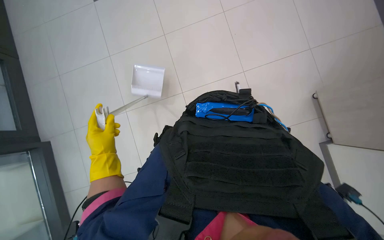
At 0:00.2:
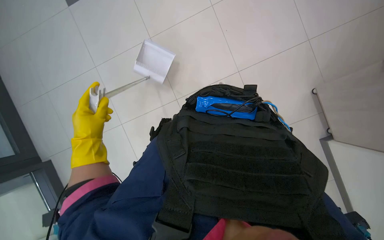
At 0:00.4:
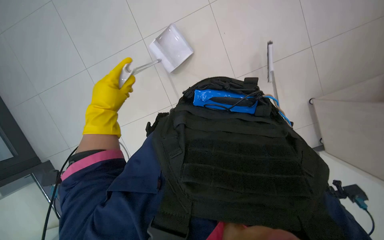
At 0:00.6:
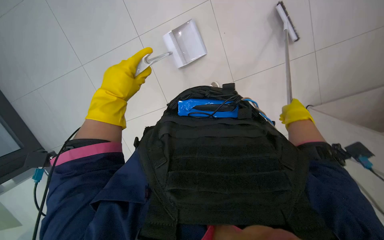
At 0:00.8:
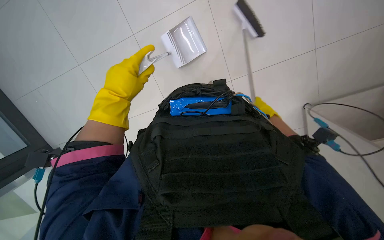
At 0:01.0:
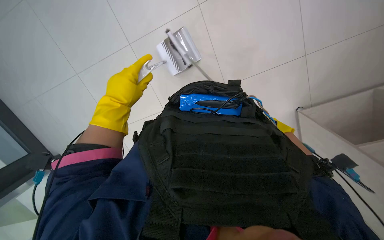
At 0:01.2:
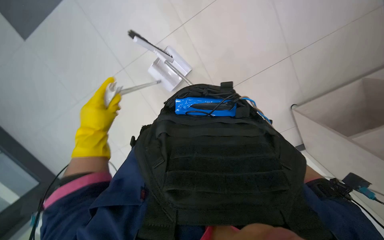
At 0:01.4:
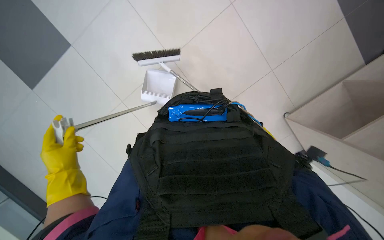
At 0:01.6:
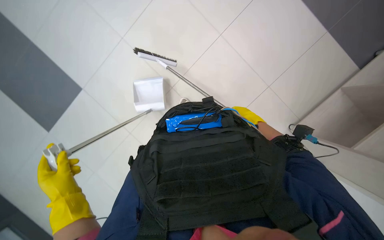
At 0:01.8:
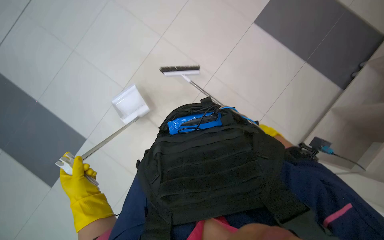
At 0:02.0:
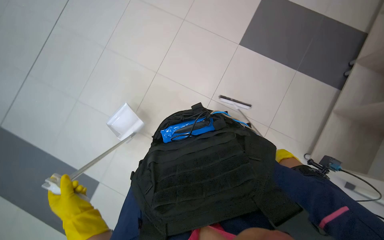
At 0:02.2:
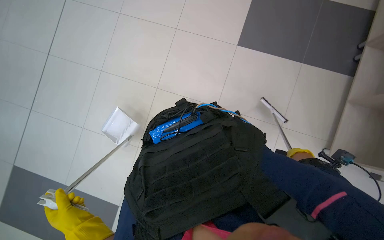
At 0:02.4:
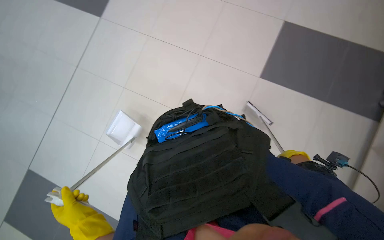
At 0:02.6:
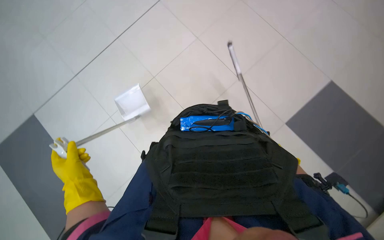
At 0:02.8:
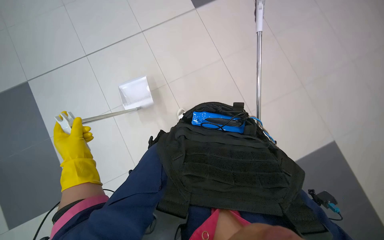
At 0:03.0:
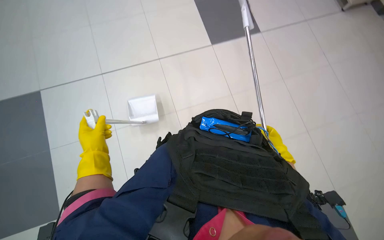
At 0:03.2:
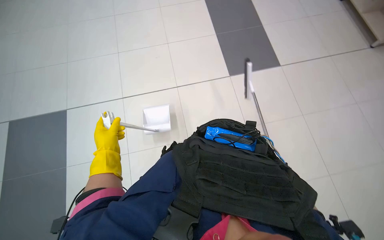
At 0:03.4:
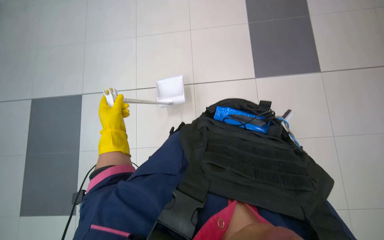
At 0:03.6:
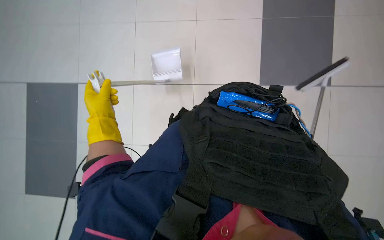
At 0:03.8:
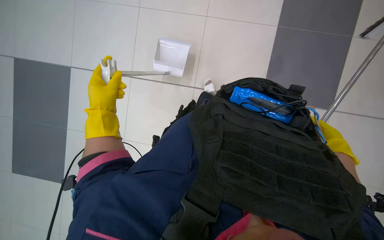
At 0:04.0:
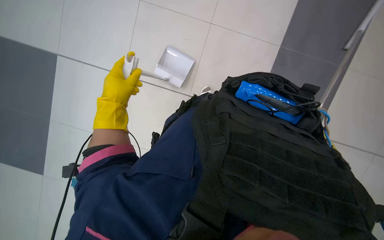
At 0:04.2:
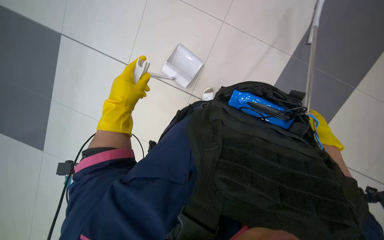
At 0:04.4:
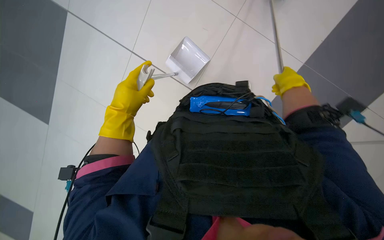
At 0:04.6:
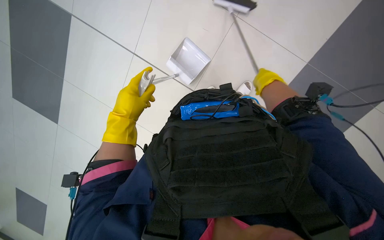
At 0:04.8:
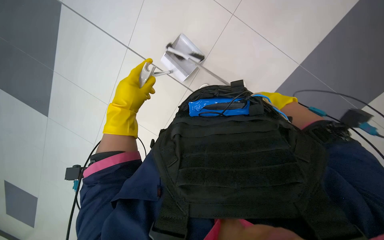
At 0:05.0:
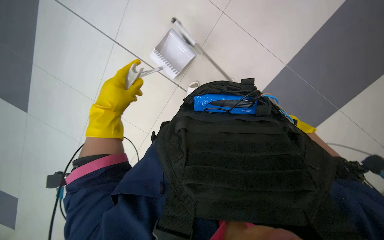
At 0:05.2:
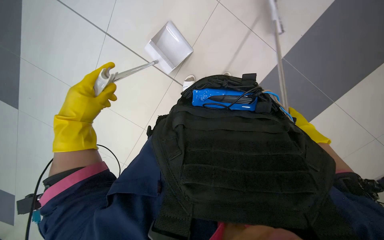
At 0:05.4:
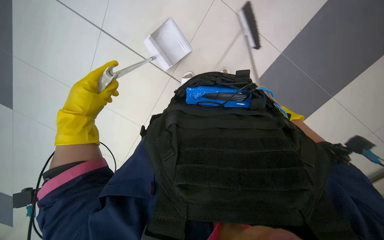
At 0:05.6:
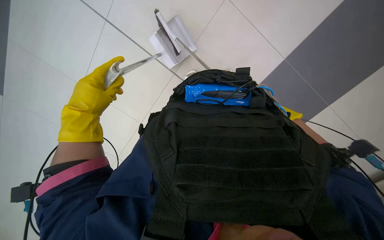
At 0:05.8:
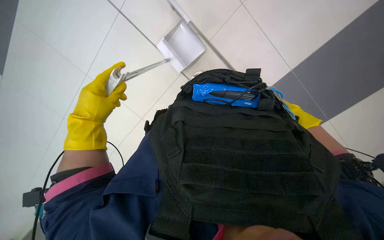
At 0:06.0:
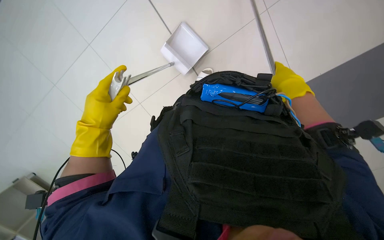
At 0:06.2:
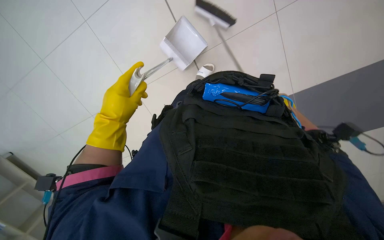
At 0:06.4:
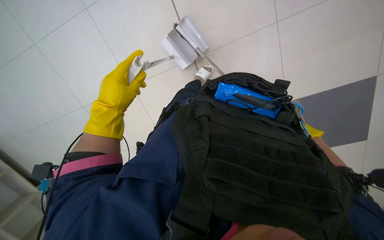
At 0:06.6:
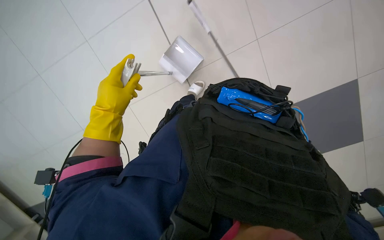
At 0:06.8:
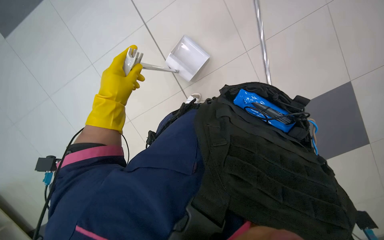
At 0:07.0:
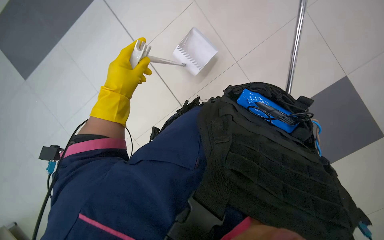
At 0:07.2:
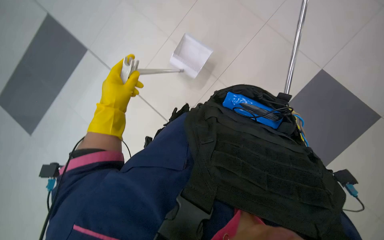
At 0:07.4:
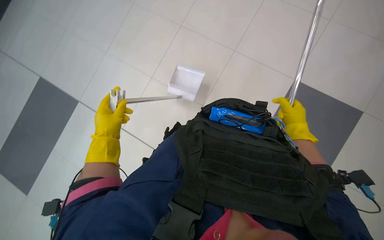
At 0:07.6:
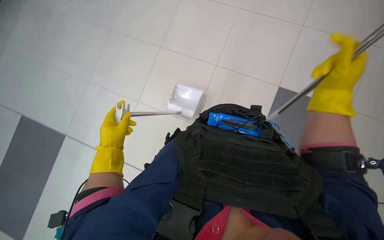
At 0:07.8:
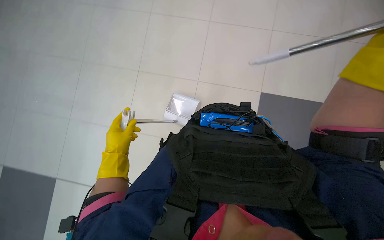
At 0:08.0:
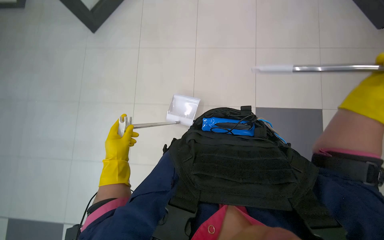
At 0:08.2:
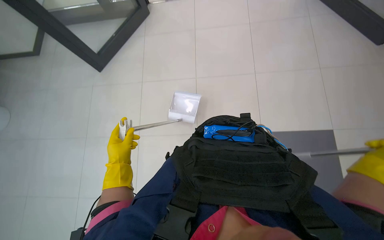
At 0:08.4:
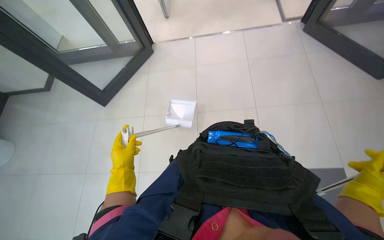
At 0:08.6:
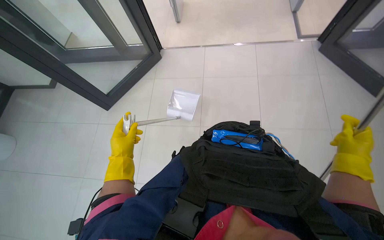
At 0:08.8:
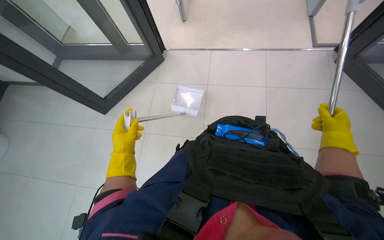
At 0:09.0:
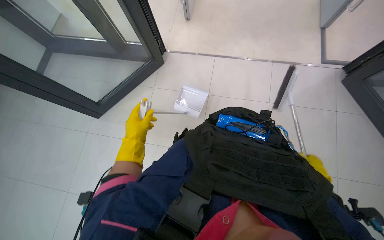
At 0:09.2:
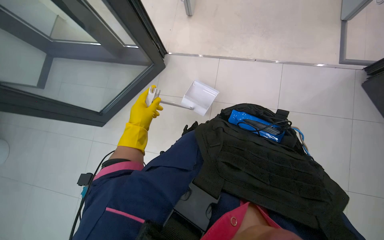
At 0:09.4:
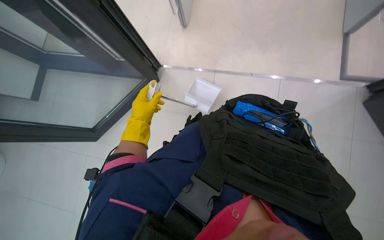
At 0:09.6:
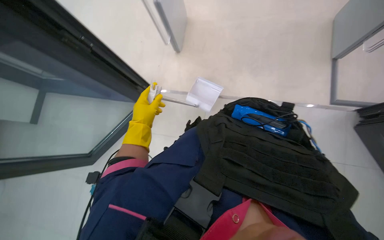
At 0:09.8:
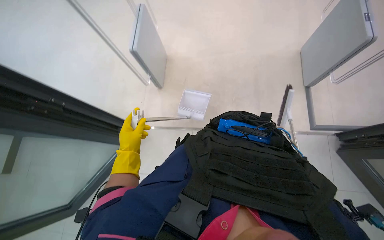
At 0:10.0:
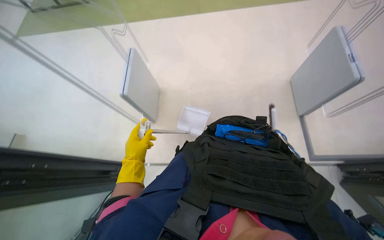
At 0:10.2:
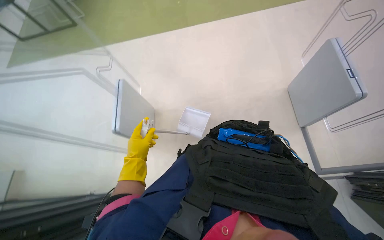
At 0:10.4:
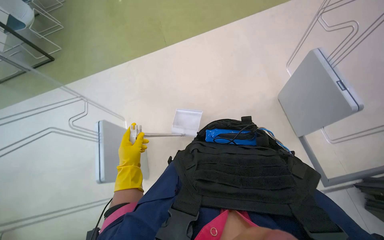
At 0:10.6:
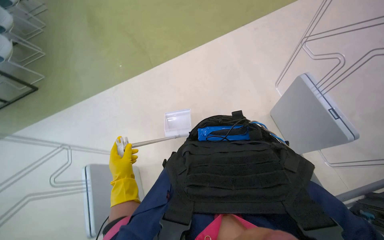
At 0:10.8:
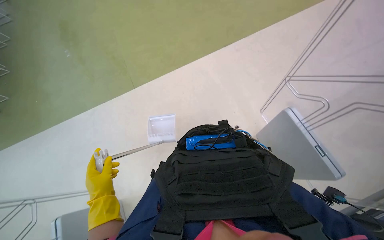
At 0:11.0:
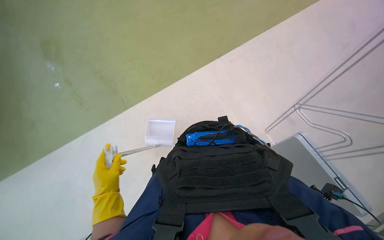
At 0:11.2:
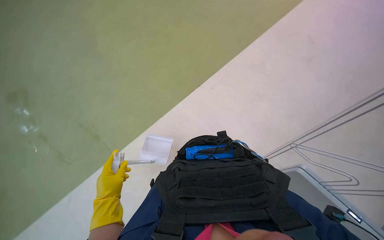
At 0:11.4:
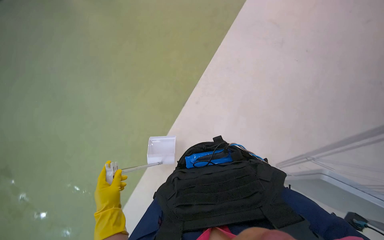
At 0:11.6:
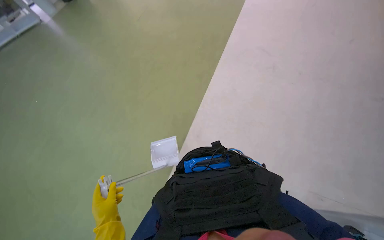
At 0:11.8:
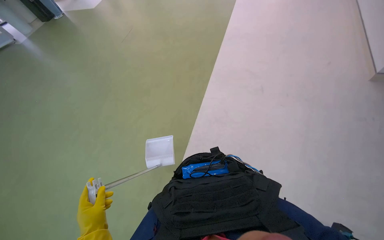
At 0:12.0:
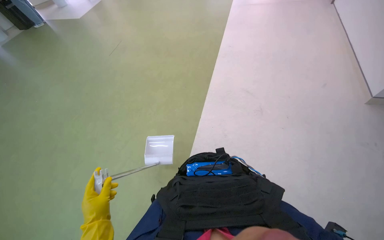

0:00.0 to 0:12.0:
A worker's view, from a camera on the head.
Job: sweeping floor.
The whole recording: Sweeping office floor. The worker sweeps the office floor with a broom and dustpan.
0:00.0 to 0:01.6: The right hand goes some 10 cm up the picture.
0:06.0 to 0:07.6: The view tips upward by roughly 15 degrees.
0:09.0 to 0:10.4: The view tips upward by approximately 25 degrees.
0:10.4 to 0:12.0: The camera pitches upward, by about 20 degrees. The left hand moves nearer to the camera, approximately 10 cm.

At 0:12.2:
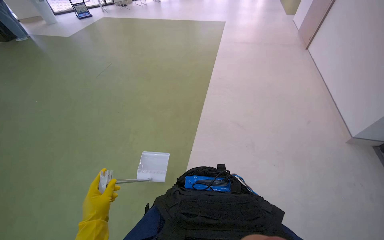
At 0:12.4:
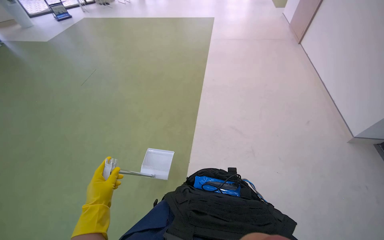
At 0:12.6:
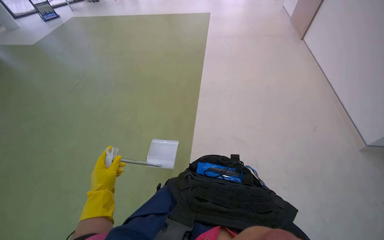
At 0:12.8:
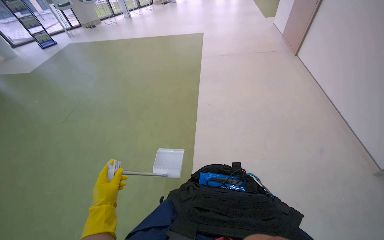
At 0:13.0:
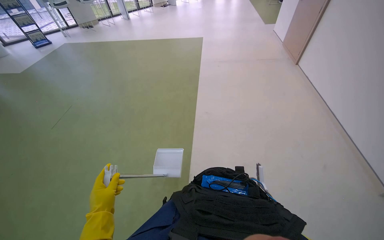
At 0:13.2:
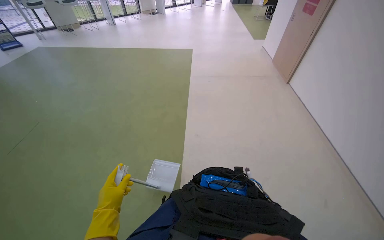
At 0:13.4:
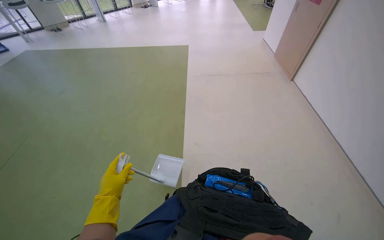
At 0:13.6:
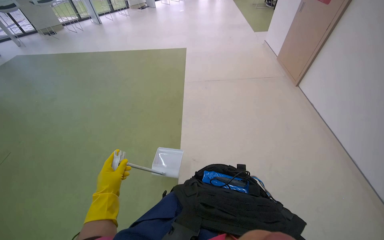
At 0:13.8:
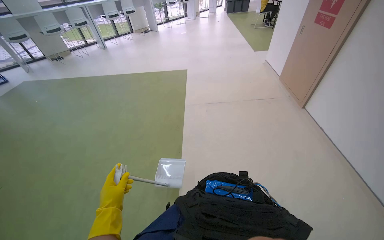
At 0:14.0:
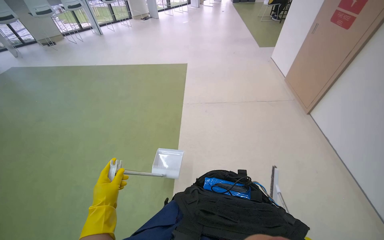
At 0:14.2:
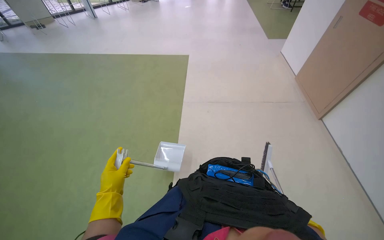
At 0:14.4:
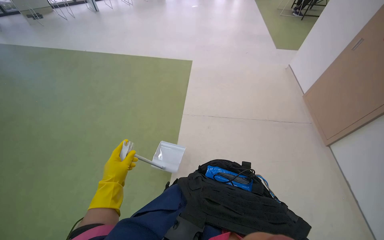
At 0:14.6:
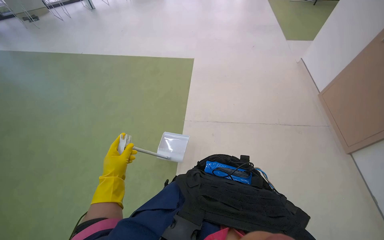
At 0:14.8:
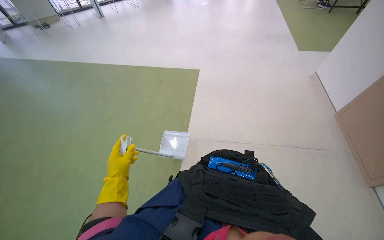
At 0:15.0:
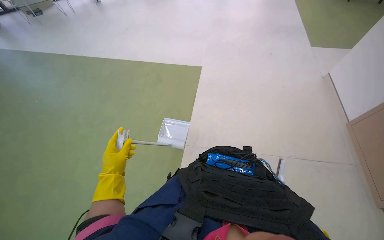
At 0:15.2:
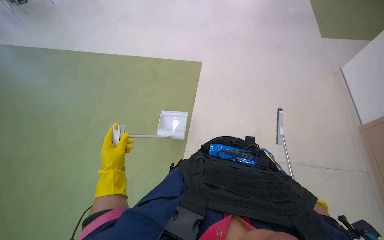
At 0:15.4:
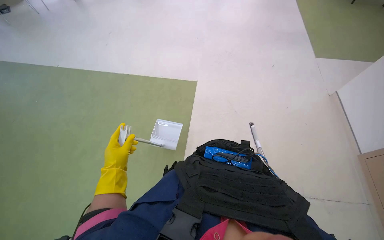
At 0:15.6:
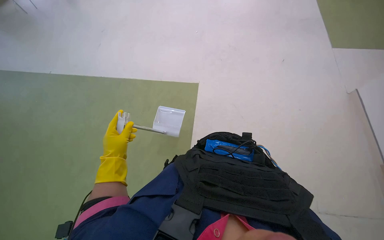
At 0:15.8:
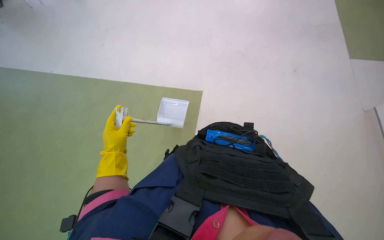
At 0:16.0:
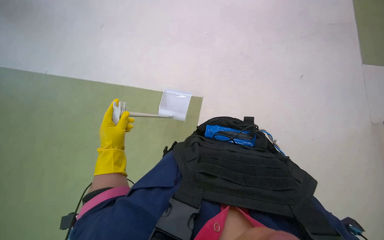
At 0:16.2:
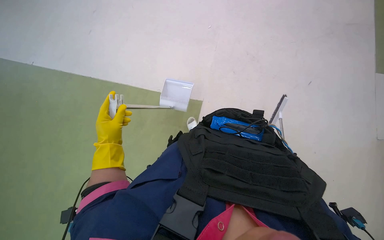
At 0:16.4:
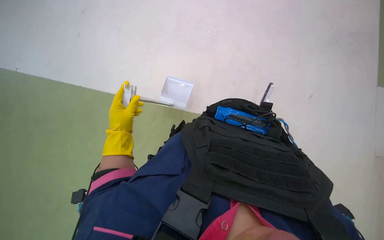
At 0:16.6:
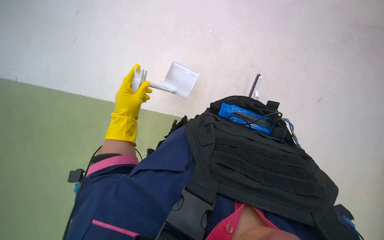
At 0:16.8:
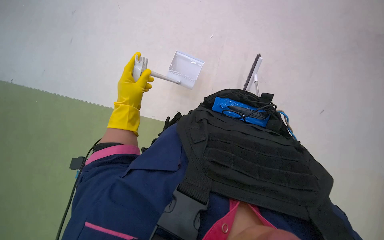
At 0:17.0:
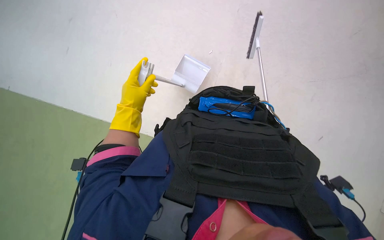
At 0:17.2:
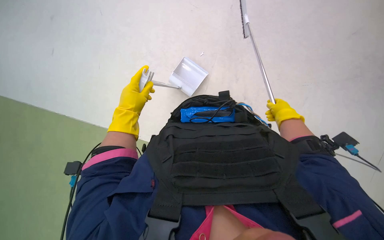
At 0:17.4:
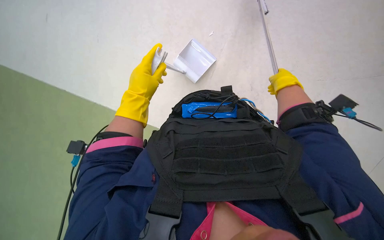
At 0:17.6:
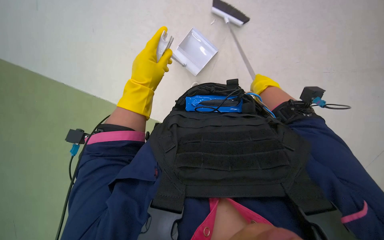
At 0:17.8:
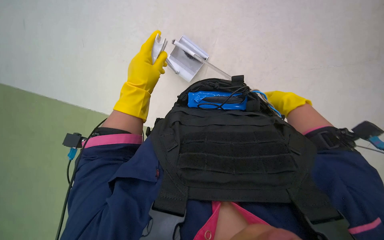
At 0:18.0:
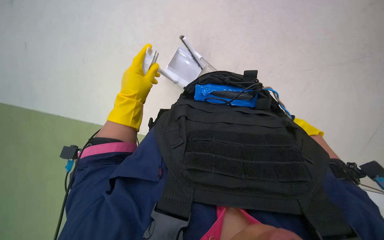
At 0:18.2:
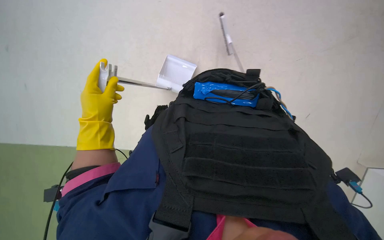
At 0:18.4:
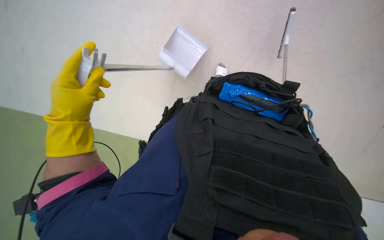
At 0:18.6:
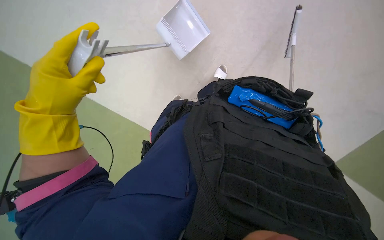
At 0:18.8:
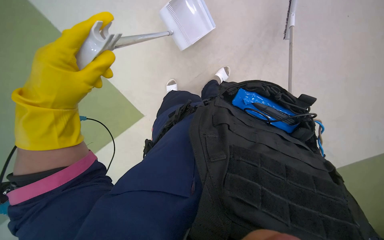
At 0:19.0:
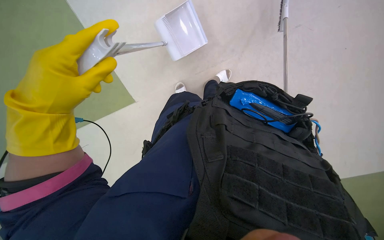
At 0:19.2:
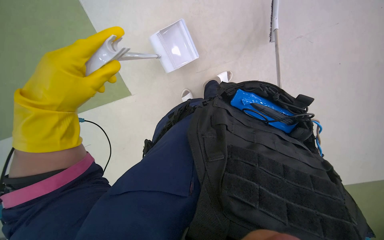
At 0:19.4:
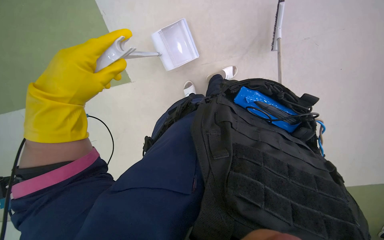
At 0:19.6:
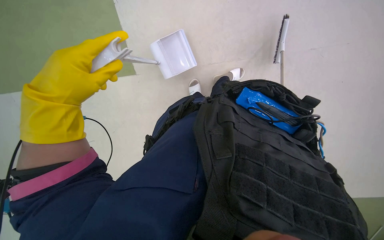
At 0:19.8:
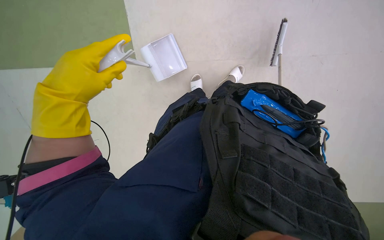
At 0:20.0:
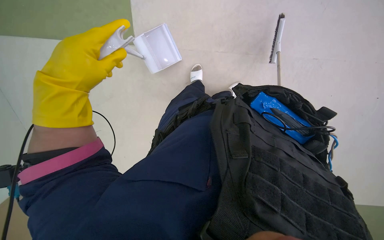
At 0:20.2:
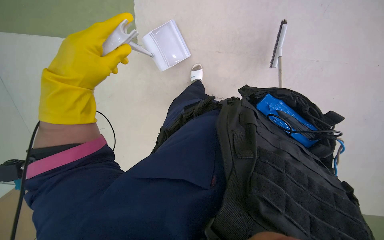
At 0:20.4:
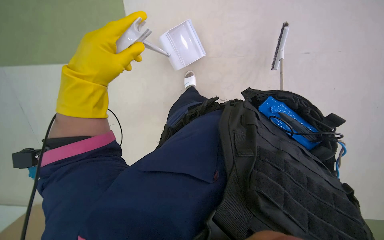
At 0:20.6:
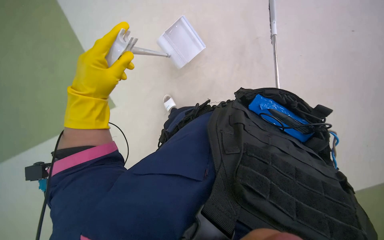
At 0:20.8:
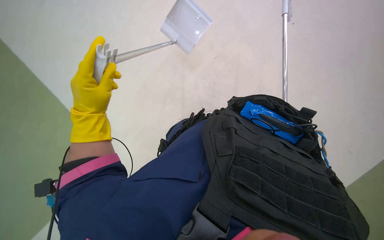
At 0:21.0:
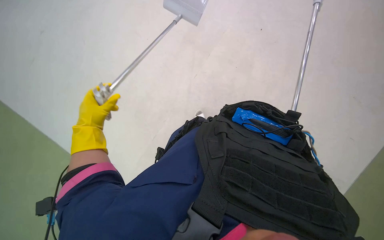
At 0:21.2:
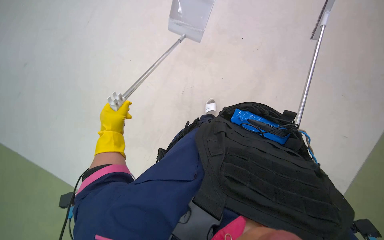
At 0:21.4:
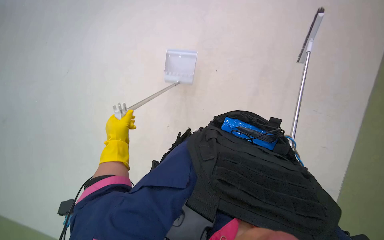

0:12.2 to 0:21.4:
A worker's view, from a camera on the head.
Job: sweeping floor.
The whole recording: Sweeping office floor. The worker sweeps the office floor with a broom and dustpan.
0:15.2 to 0:16.8: The view tilts some 25 degrees downward.
0:16.8 to 0:18.4: The view tilts roughly 15 degrees downward.
0:19.8 to 0:21.4: The camera pitches upward, by some 20 degrees. The left hand shifts some 15 cm farther from the camera.
